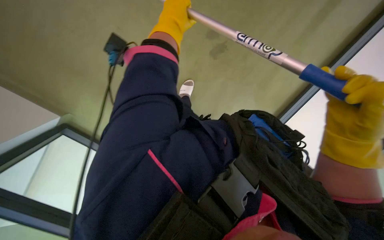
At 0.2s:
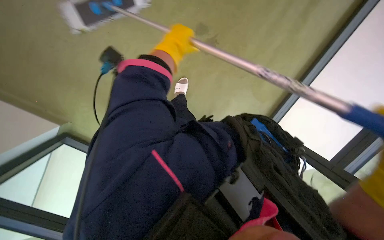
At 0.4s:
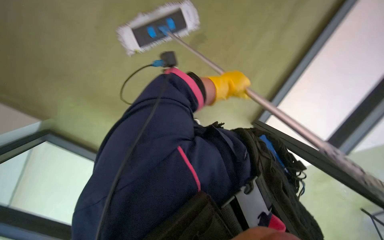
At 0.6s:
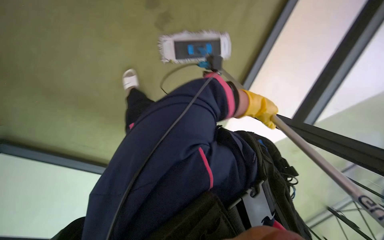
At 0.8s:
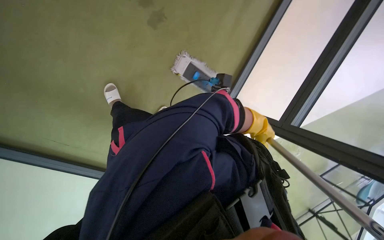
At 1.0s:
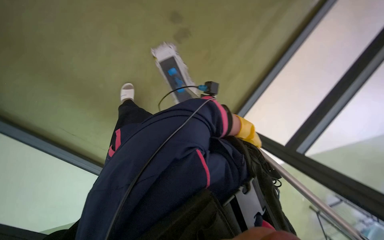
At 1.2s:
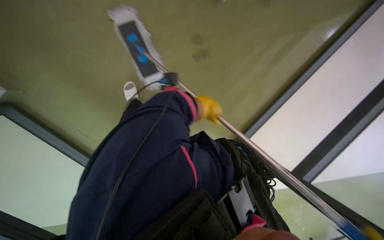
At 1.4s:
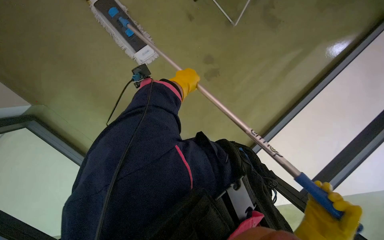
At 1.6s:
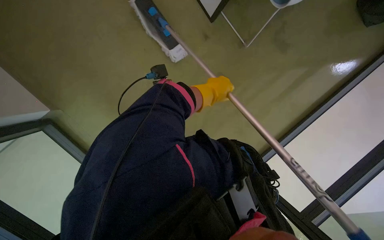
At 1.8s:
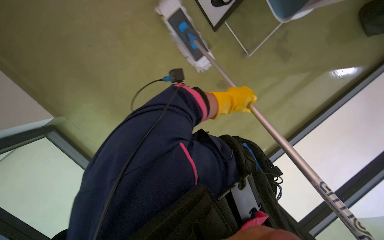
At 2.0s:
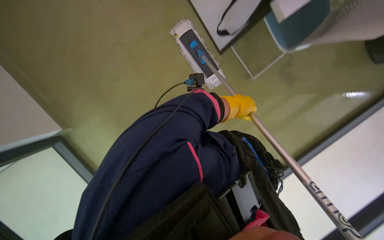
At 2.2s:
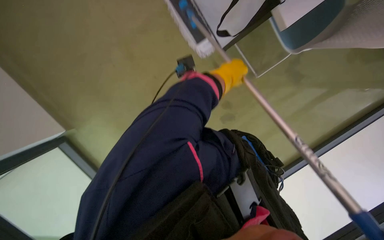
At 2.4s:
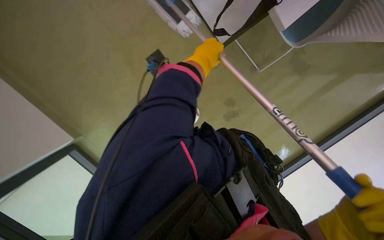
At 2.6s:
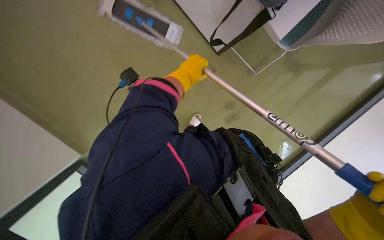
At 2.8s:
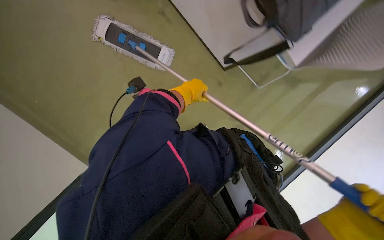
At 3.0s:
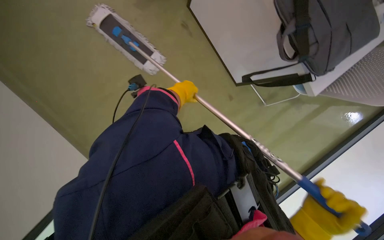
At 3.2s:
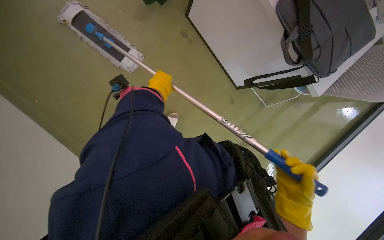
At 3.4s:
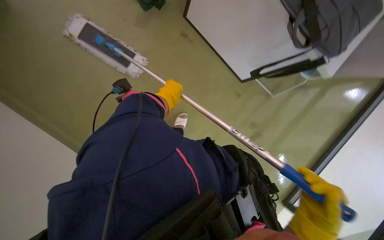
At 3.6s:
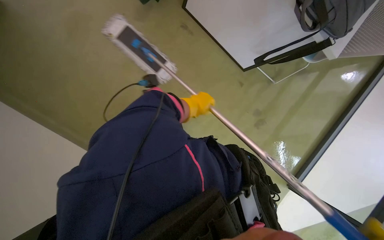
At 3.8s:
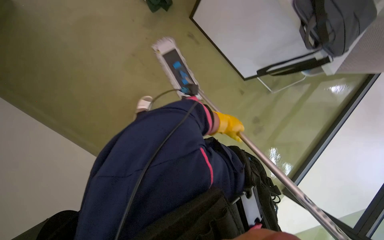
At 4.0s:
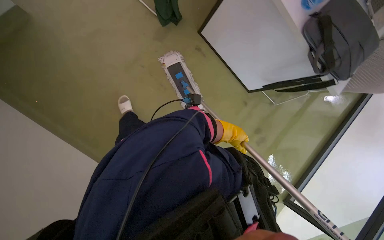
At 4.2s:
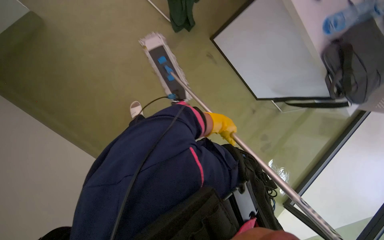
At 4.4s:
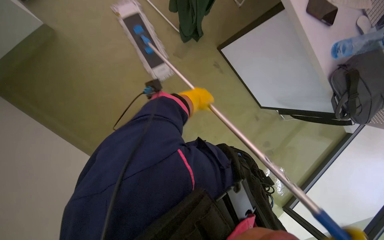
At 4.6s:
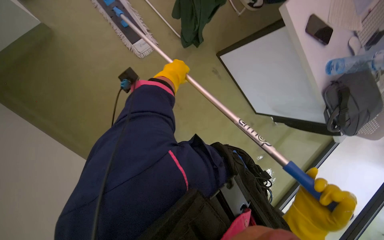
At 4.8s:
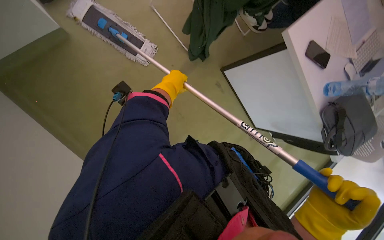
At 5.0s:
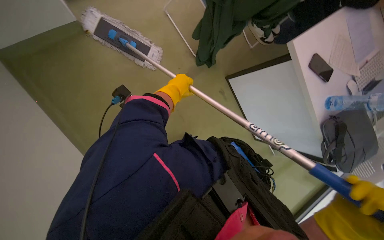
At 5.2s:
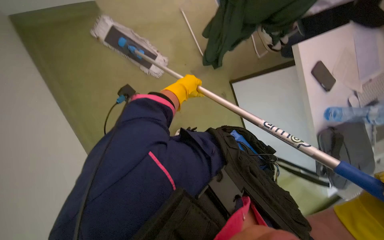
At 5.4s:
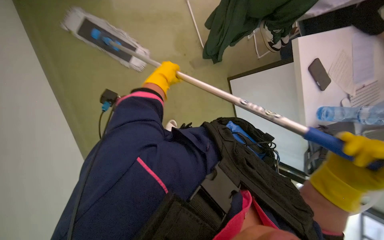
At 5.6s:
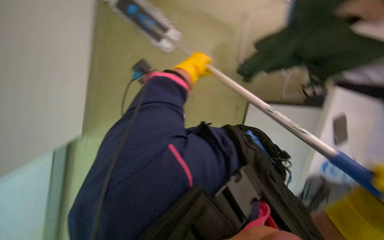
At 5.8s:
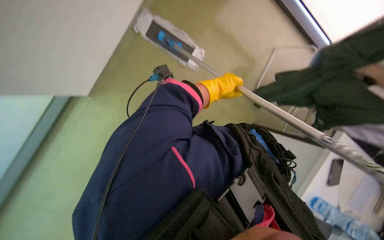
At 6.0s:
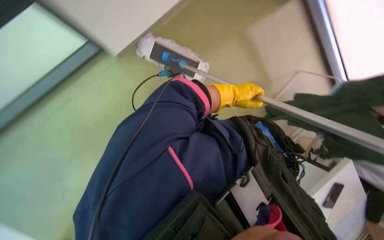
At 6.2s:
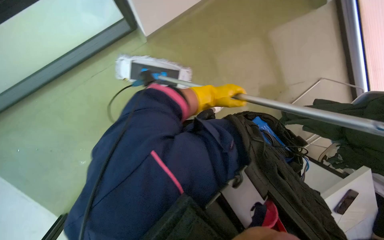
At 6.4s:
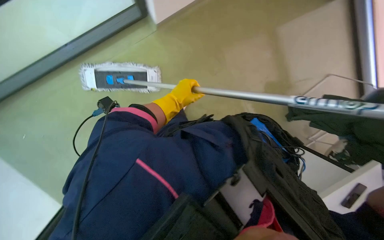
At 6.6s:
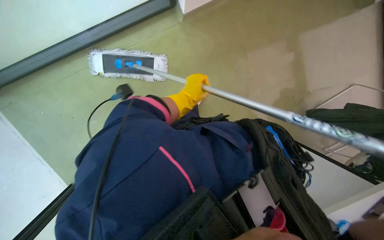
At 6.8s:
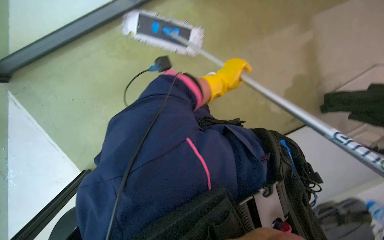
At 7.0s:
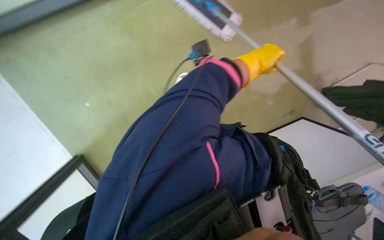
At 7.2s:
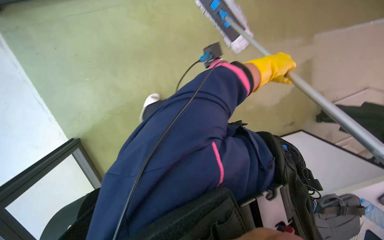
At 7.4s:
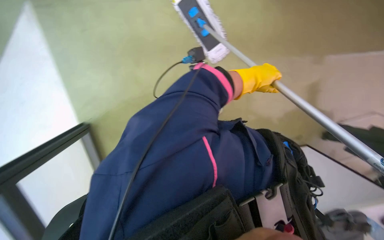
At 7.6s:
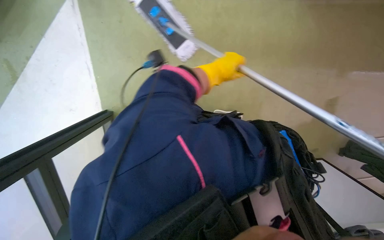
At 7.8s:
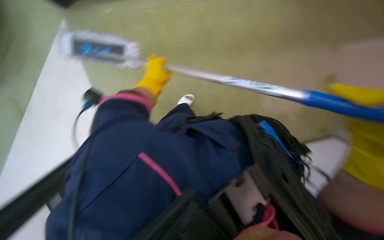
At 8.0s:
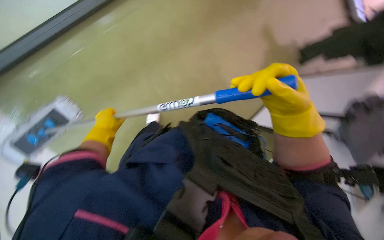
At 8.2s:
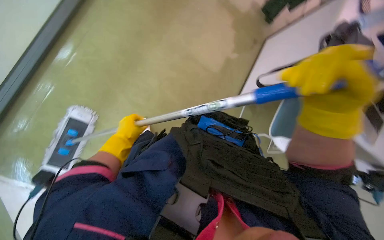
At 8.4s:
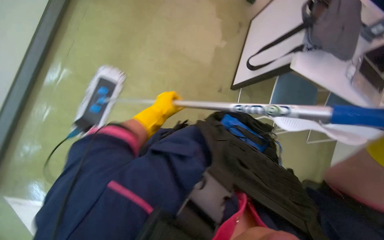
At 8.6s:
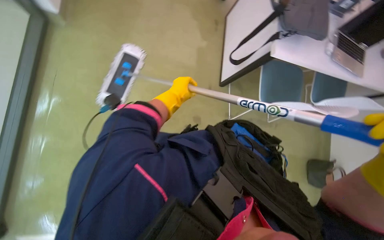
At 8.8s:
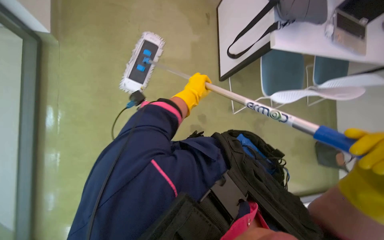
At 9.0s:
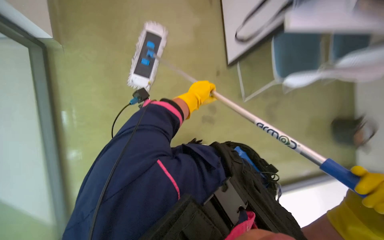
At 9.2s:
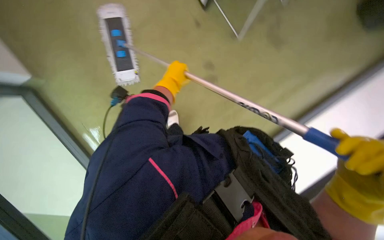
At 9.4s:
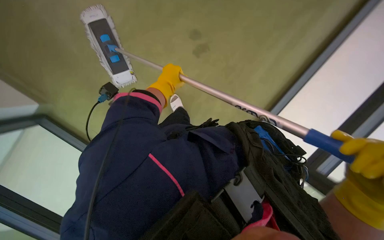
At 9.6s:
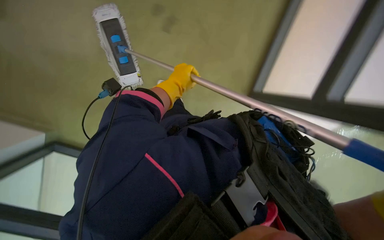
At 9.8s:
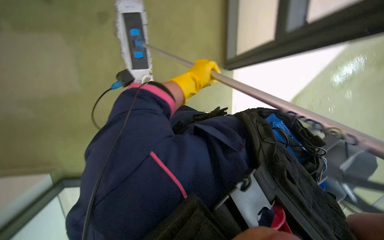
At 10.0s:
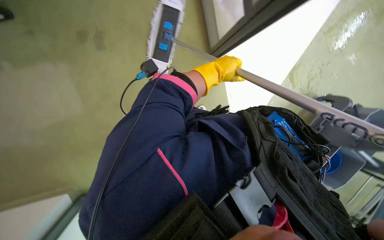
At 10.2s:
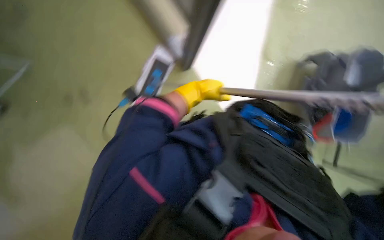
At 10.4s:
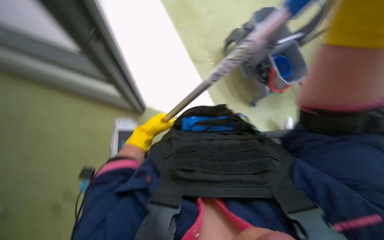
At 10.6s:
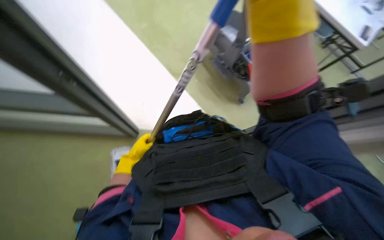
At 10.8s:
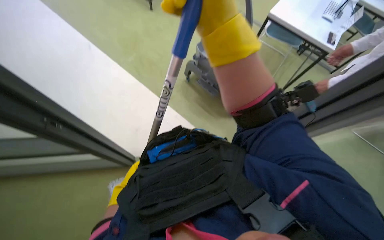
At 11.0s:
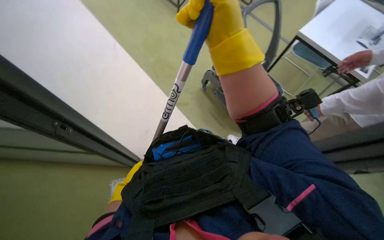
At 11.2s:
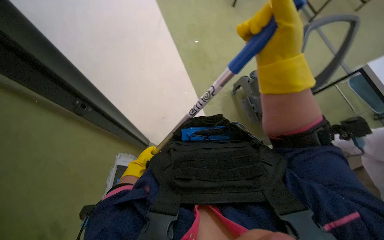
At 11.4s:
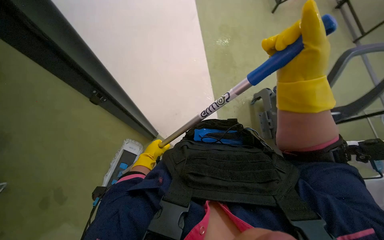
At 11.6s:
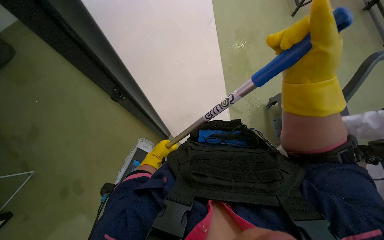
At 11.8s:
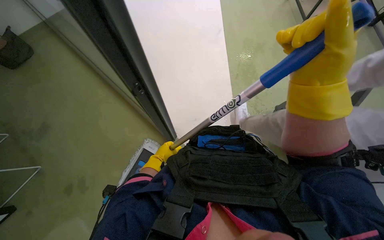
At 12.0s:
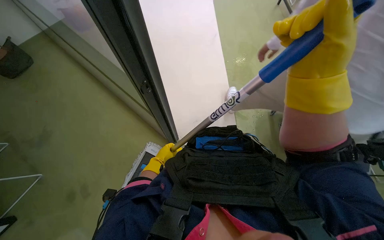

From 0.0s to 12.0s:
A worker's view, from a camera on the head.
Job: mopping floor.
The whole recording: Mopping office floor. The worker mops the office floor with a flat mop, periodically wringing it in a bucket.
From 0.0s to 1.6s: The head rotates roughly 25 degrees to the left.
From 4.4s to 6.0s: The scene turns some 25 degrees clockwise in the picture.
From 6.0s to 7.6s: The left hand goes left and right, roughly 30 cm each way, reversing 2 times.
From 7.6s to 9.0s: The scene rotates counterclockwise by roughly 35 degrees. The left hand goes about 10 cm down the picture, and travels to the left and back again, approximately 30 cm each way.
From 9.0s to 10.4s: The left hand moves to the left, down the picture and farther from the camera, approximately 30 cm.
From 10.4s to 12.0s: The wearer looks approximately 25 degrees further upward.

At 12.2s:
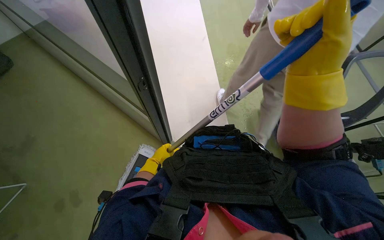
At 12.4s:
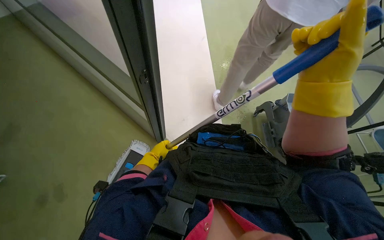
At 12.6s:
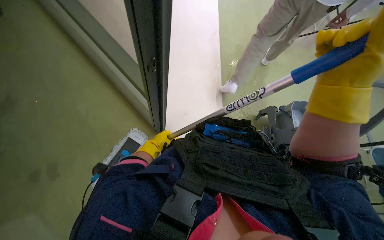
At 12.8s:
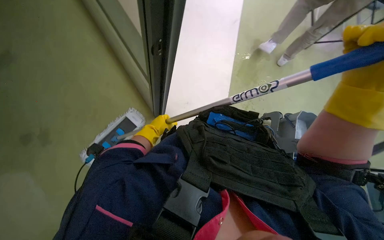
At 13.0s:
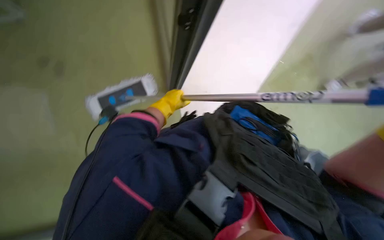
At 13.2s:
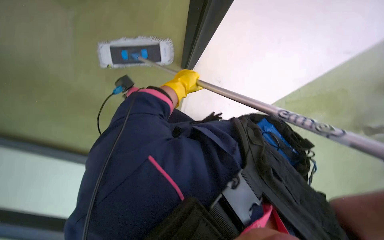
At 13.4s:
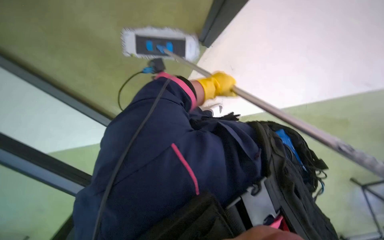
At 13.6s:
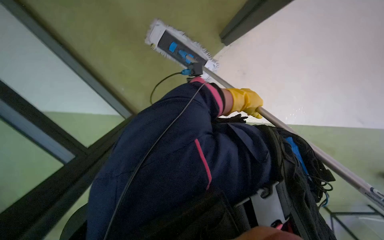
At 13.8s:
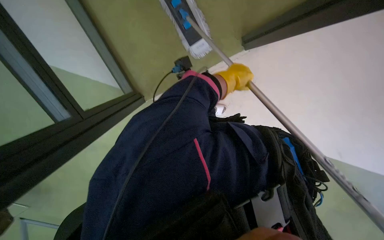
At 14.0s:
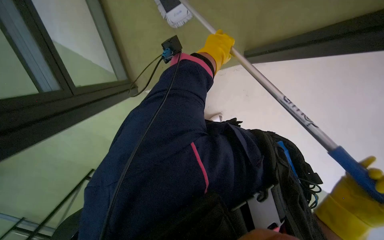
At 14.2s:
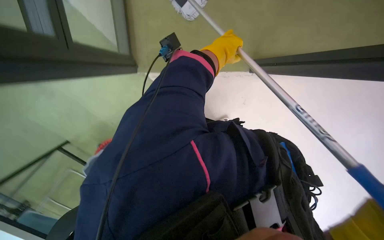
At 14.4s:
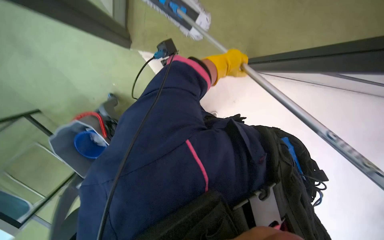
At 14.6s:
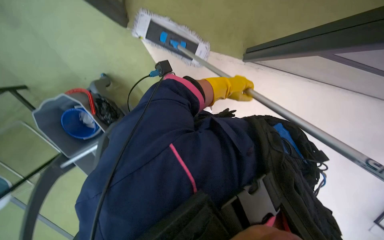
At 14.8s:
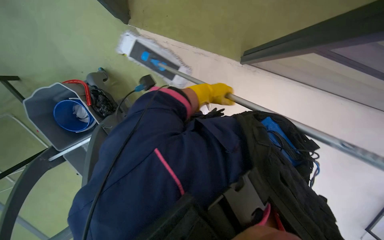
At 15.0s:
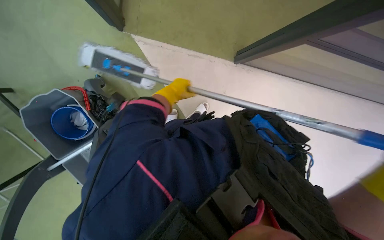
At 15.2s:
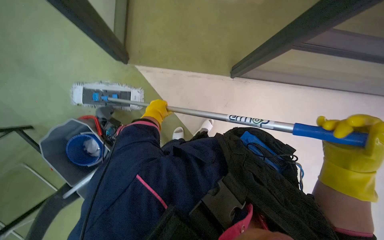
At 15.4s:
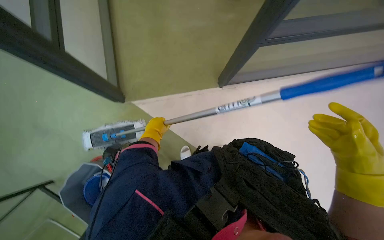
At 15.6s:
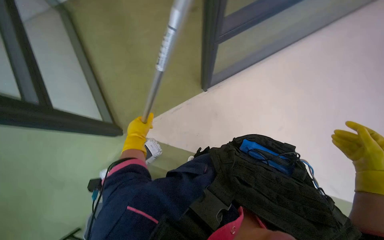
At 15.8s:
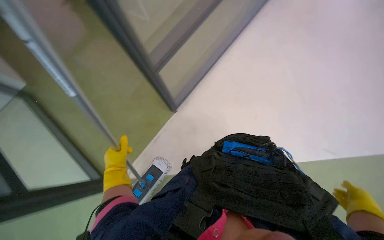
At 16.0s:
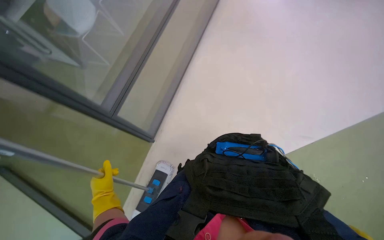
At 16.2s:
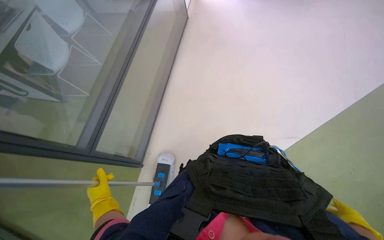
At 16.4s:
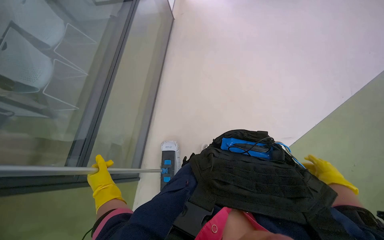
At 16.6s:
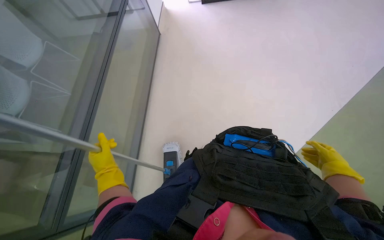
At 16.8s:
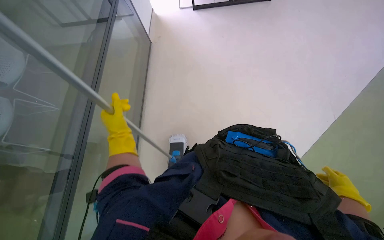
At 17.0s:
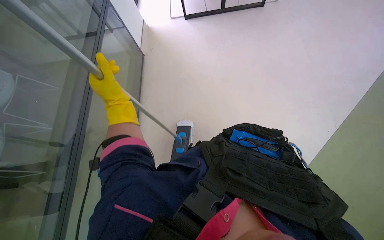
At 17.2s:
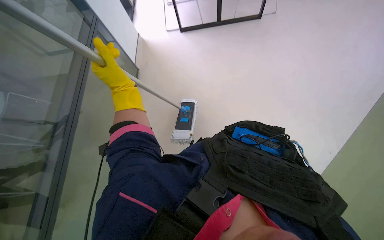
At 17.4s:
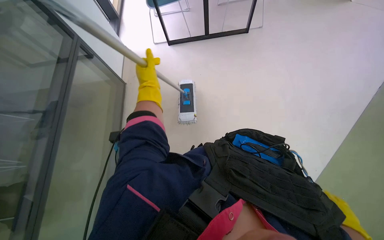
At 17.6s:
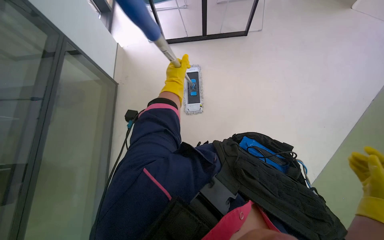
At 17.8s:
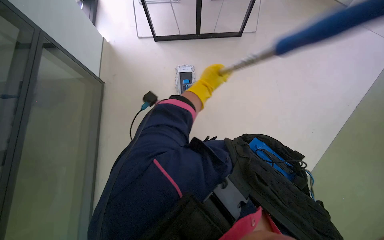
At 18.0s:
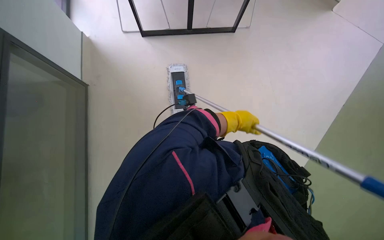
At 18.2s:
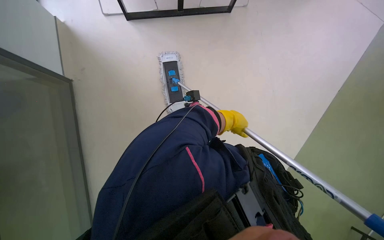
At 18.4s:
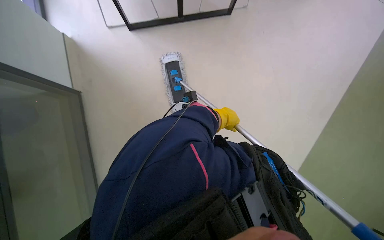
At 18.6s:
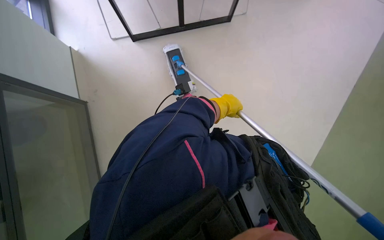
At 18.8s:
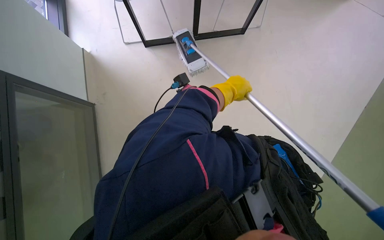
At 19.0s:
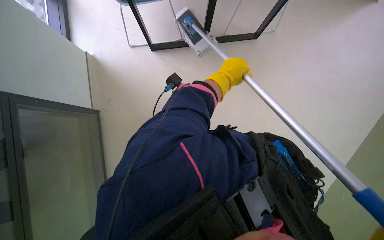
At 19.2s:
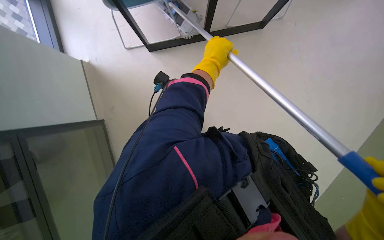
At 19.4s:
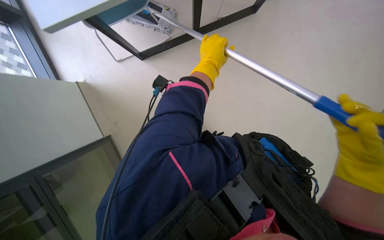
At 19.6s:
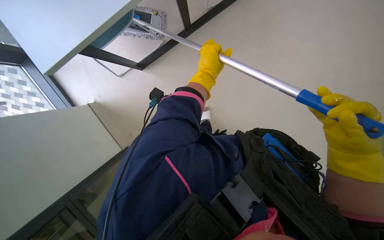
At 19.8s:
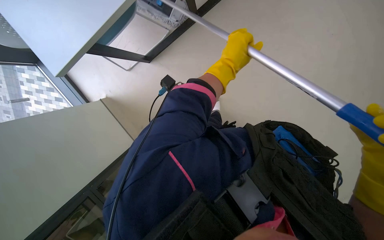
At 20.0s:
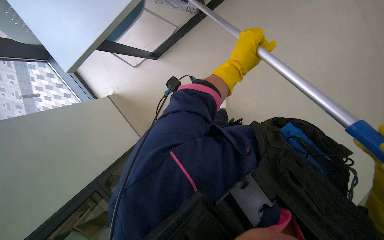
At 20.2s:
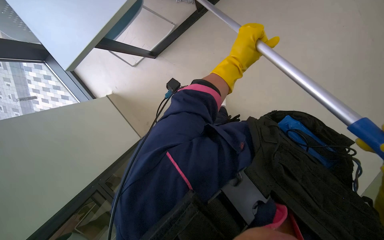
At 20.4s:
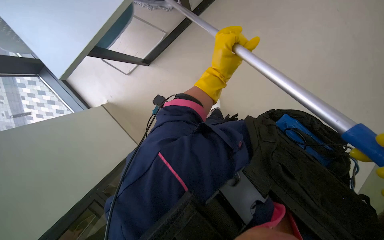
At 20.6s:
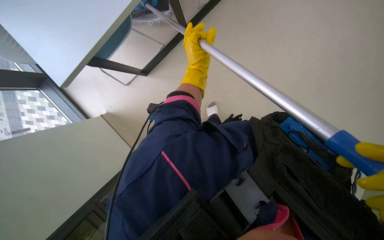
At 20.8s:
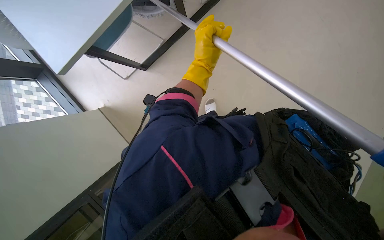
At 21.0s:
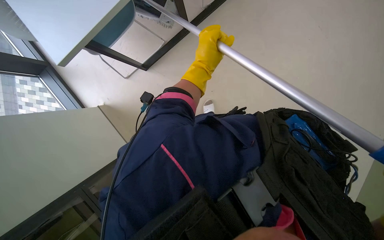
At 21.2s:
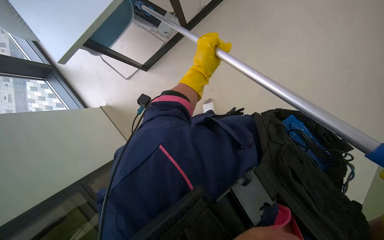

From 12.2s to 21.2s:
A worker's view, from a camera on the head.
Job: mopping floor.
The whole recording: Mopping office floor. The worker mops the office floor with a flat mop, periodically wringing it in a bucket.
From 12.2s to 13.8s: The view tips downward by roughly 20 degrees. The scene turns roughly 70 degrees clockwise in the picture.
From 15.2s to 16.6s: The view tips upward by about 15 degrees. The scene turns approximately 40 degrees counterclockwise in the picture.
From 16.6s to 18.2s: The left hand moves to the right, farther from the camera and up the picture, about 40 cm.
From 18.2s to 19.8s: The view pans to the left by some 20 degrees. The left hand moves nearer to the camera and up the picture, about 15 cm.
